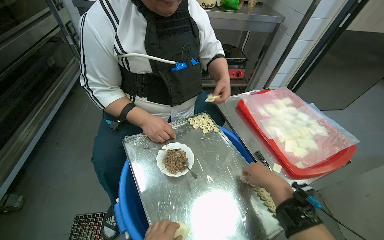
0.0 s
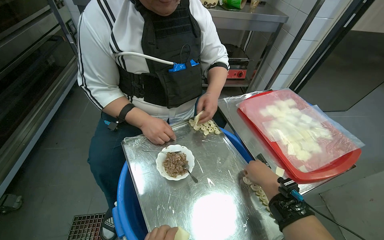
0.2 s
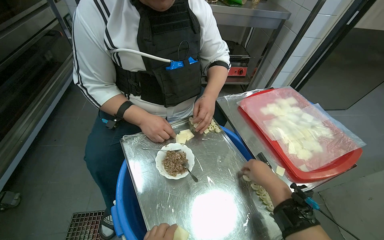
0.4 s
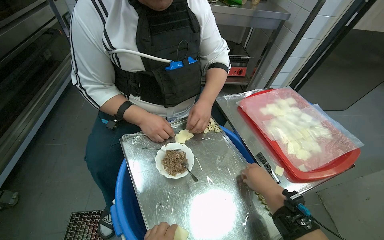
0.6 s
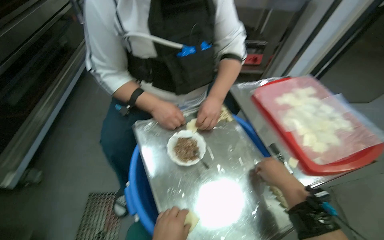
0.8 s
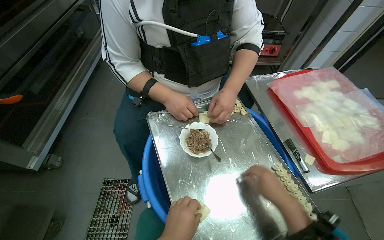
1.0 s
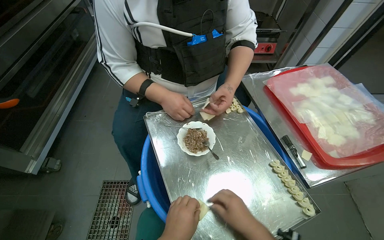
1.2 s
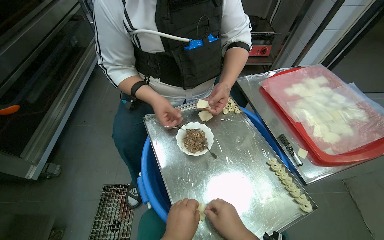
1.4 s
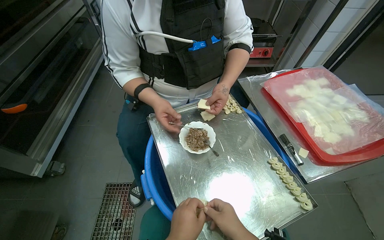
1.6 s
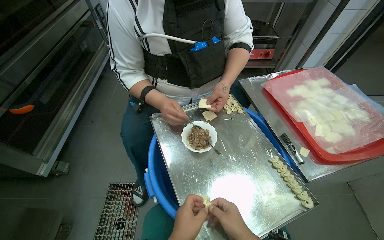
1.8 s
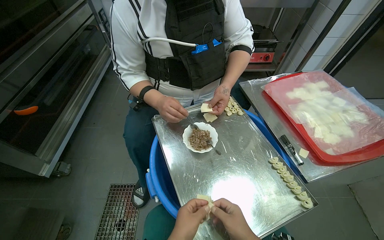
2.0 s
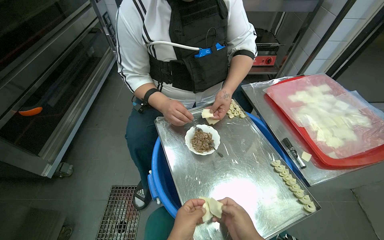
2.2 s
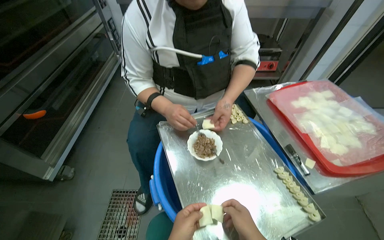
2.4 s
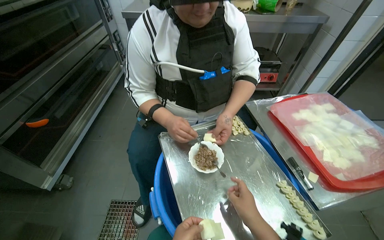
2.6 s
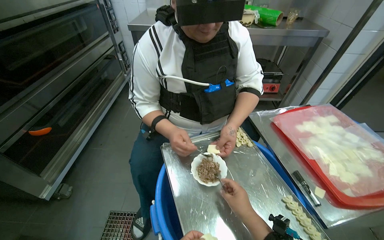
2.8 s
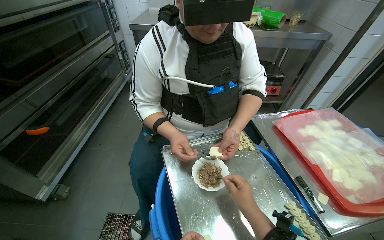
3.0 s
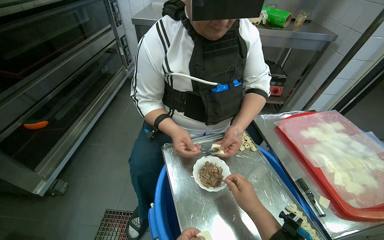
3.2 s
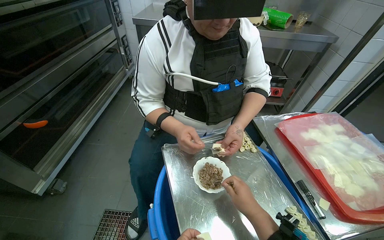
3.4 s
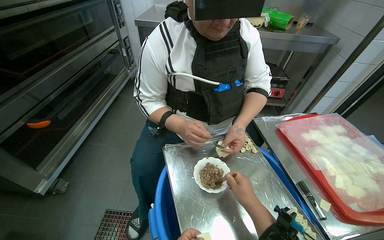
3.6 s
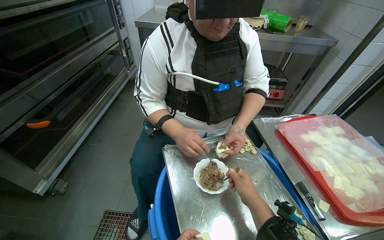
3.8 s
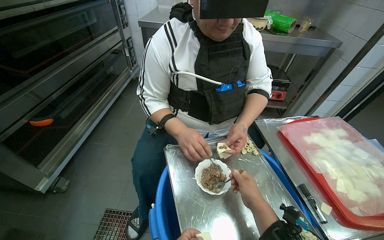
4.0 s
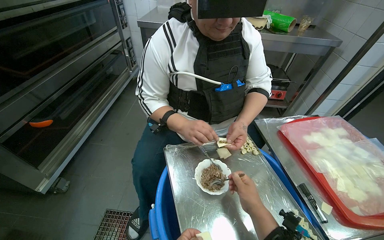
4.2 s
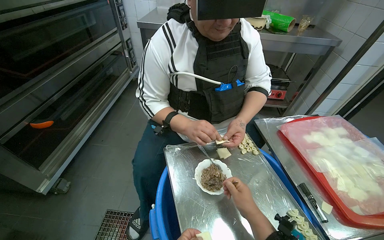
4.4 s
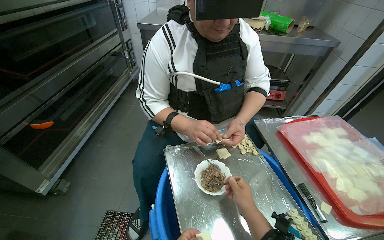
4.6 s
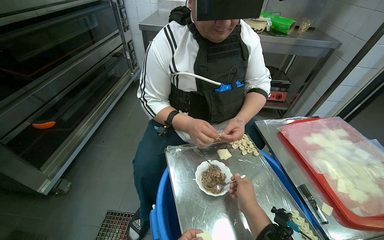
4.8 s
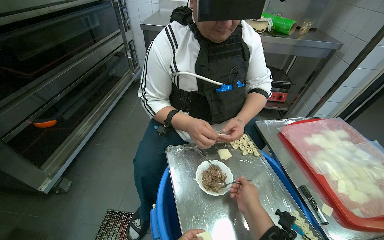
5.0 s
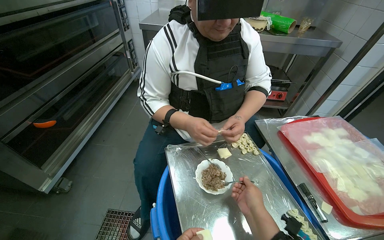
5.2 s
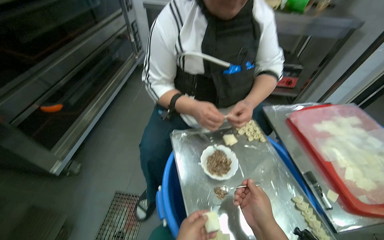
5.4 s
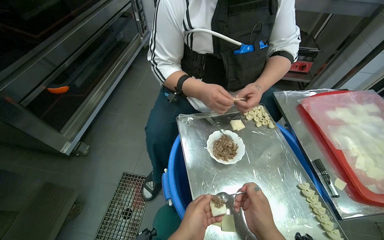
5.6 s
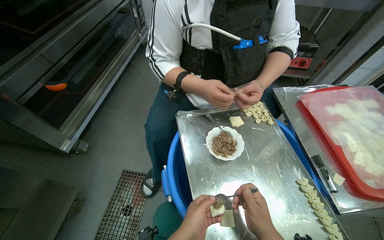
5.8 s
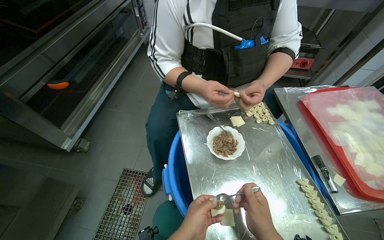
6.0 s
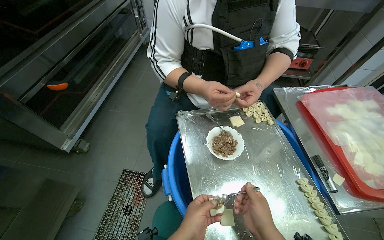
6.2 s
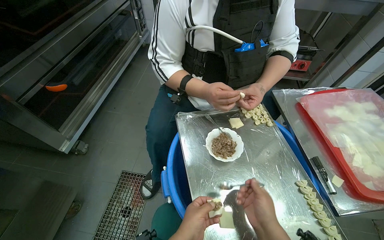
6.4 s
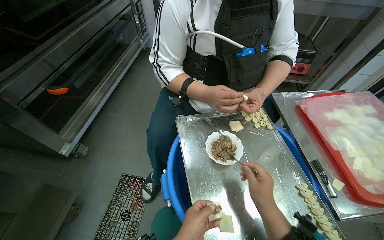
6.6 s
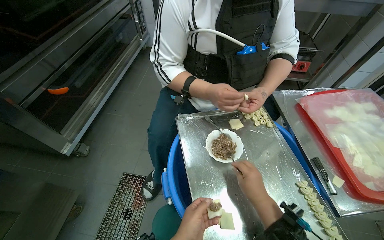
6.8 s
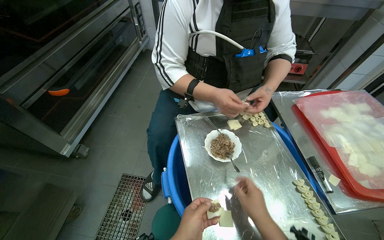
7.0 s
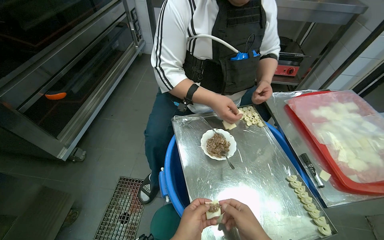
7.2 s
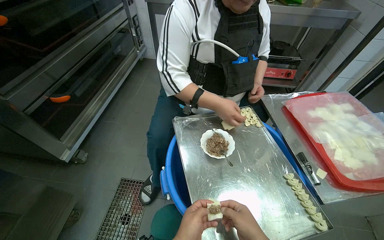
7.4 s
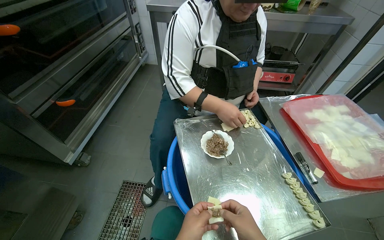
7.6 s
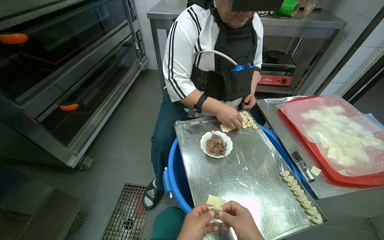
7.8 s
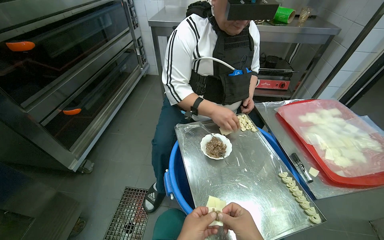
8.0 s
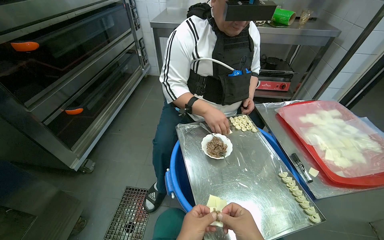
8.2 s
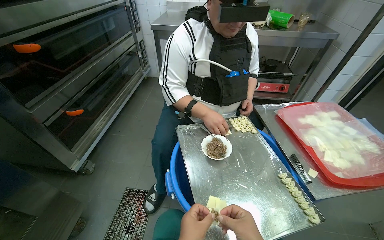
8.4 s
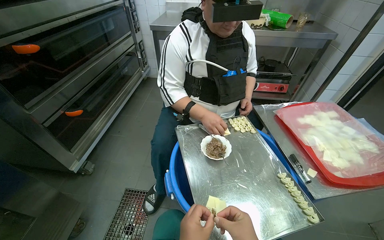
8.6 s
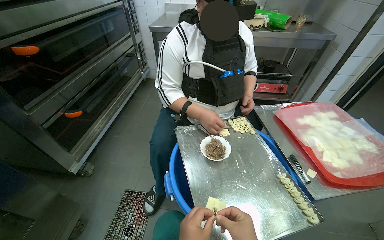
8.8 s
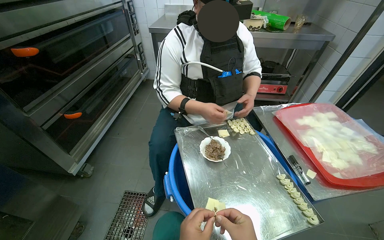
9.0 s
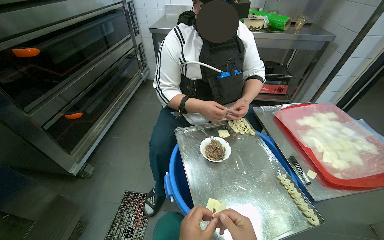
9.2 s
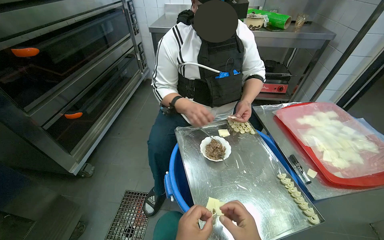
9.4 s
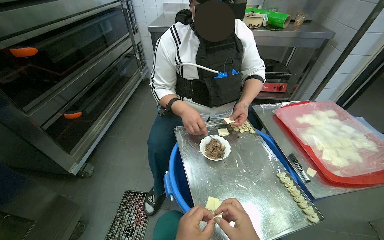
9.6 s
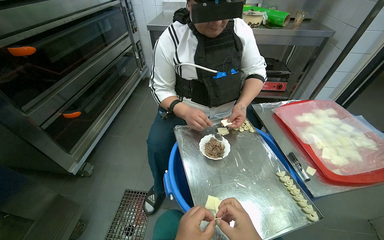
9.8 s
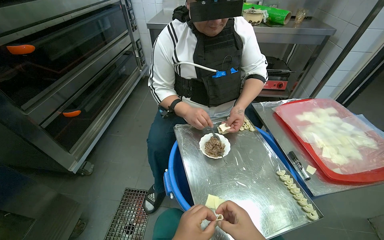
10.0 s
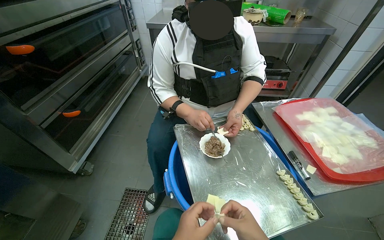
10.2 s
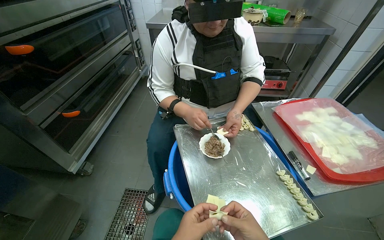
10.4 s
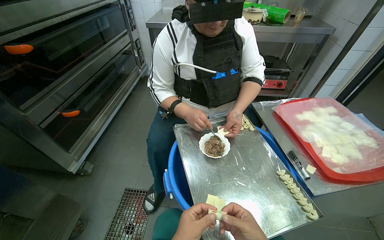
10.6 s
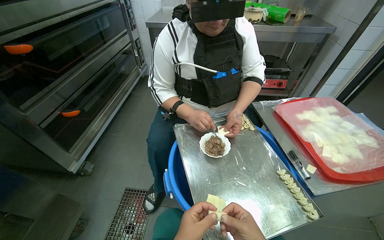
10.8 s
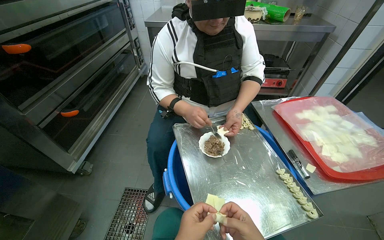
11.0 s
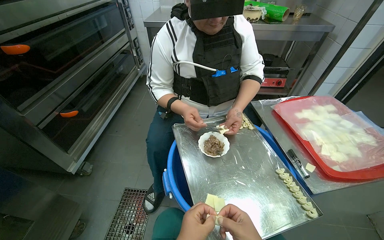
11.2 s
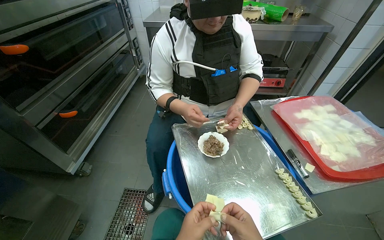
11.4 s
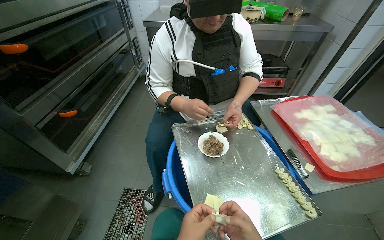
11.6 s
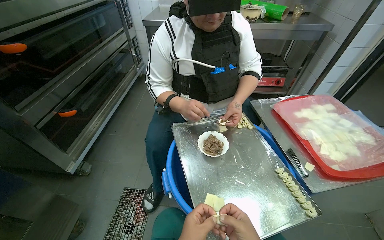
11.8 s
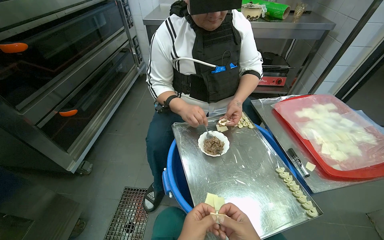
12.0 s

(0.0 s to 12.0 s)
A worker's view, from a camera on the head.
Job: preparing food.
The whole recording: Preparing dumplings with filling. The worker continues to prepare dumplings by adding filling to dough pieces and shaping them.
0.0 s - 1.6 s: The right hand heads to the left and down the picture, covering some 25 cm.

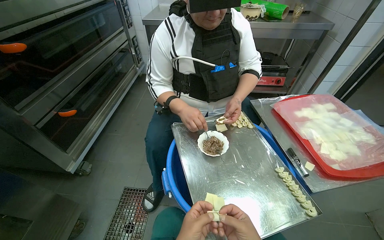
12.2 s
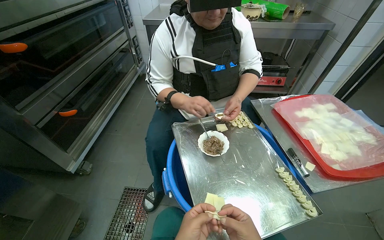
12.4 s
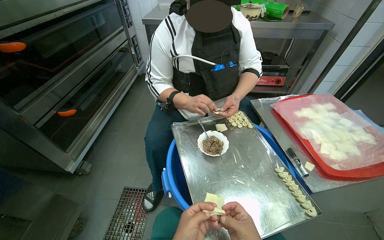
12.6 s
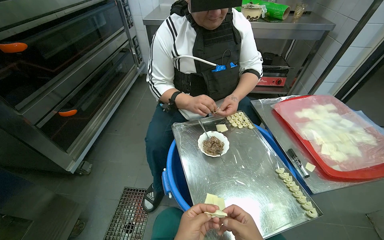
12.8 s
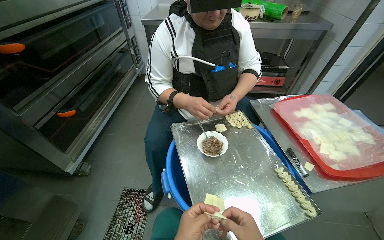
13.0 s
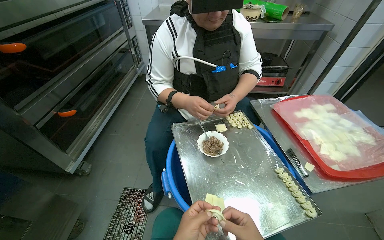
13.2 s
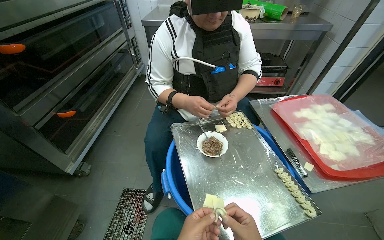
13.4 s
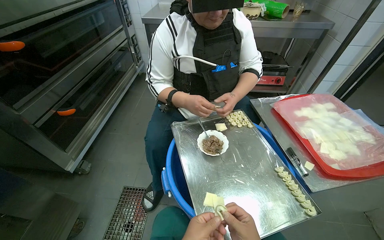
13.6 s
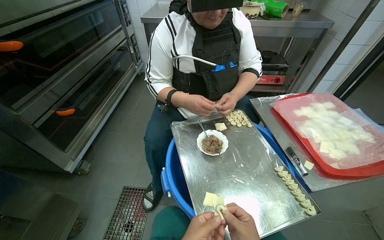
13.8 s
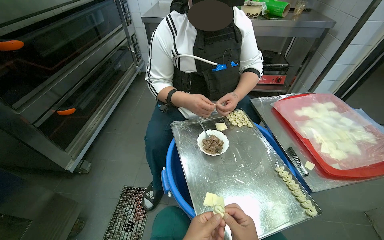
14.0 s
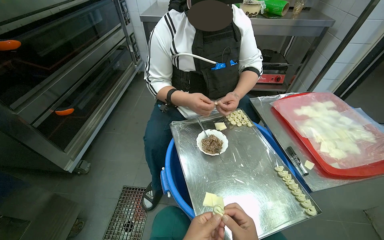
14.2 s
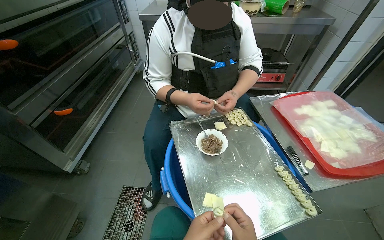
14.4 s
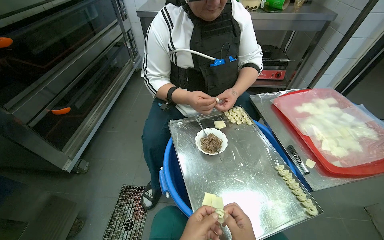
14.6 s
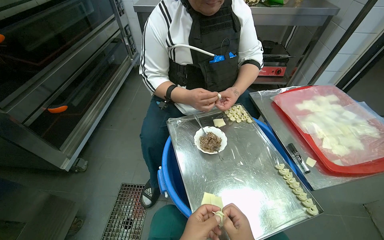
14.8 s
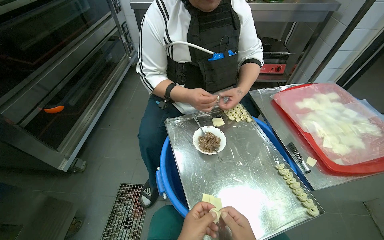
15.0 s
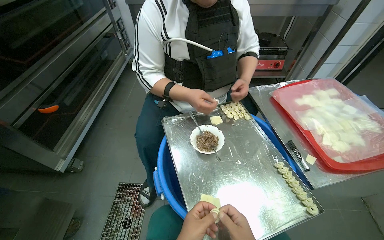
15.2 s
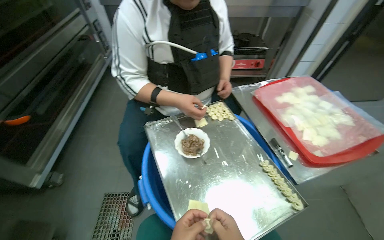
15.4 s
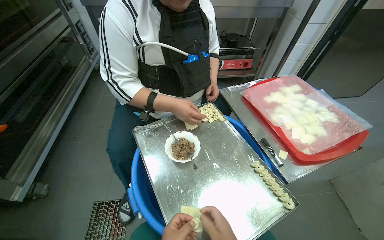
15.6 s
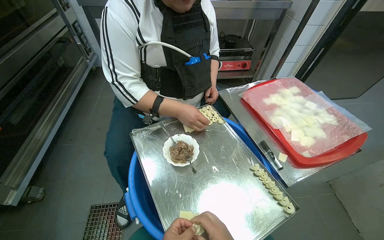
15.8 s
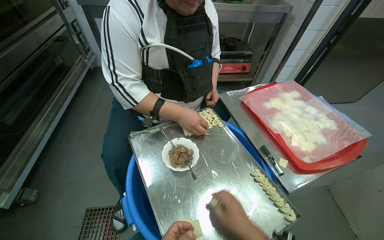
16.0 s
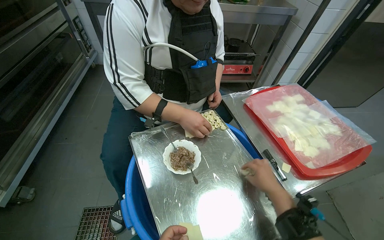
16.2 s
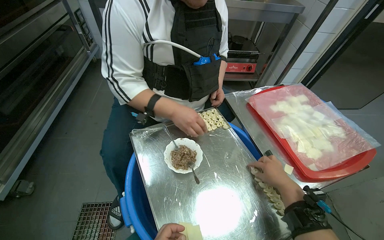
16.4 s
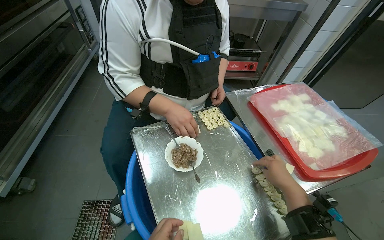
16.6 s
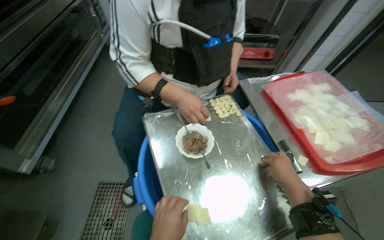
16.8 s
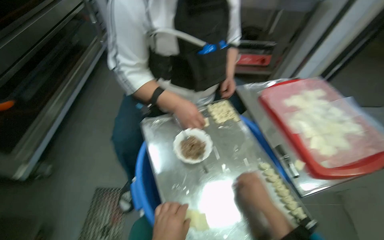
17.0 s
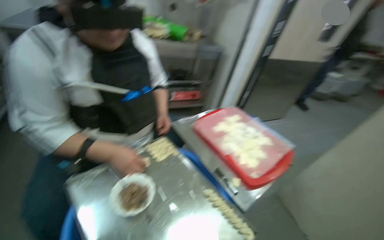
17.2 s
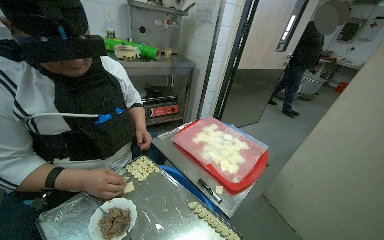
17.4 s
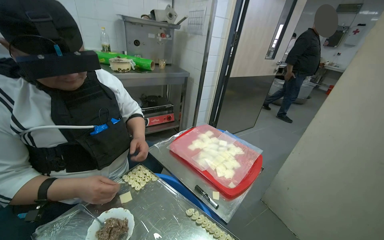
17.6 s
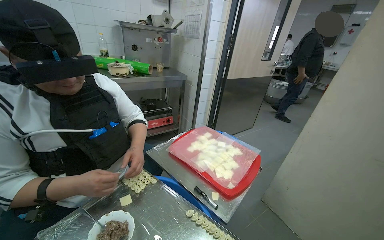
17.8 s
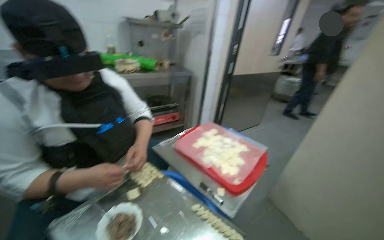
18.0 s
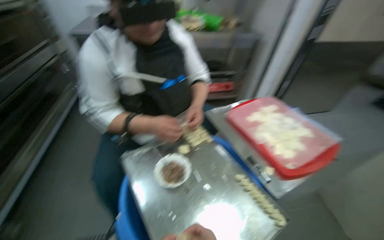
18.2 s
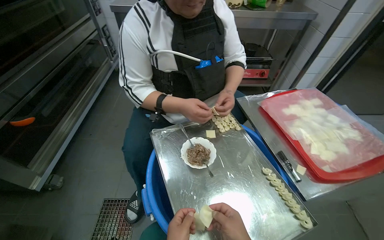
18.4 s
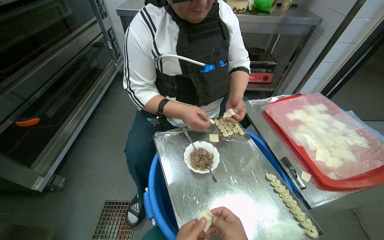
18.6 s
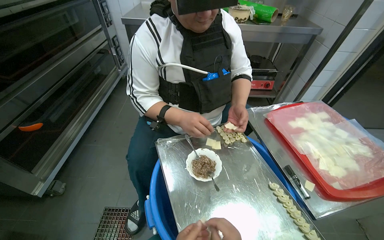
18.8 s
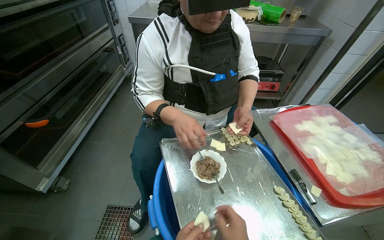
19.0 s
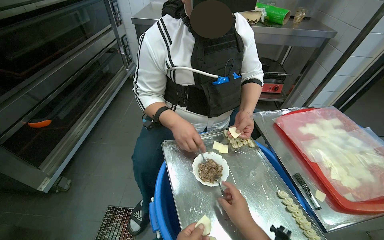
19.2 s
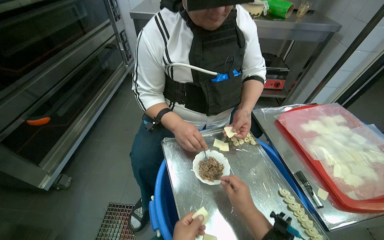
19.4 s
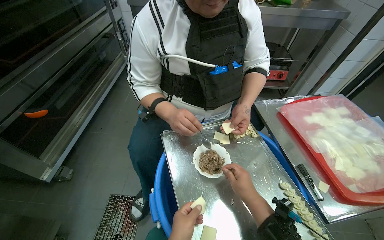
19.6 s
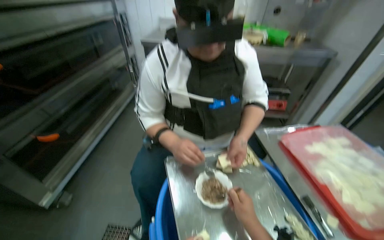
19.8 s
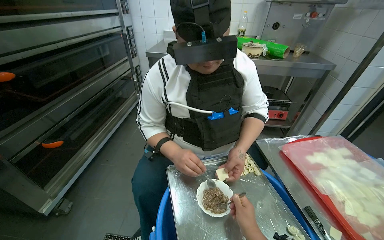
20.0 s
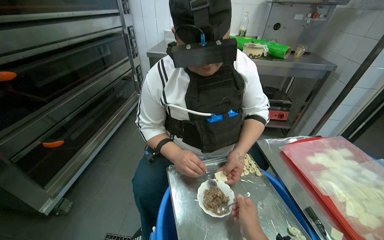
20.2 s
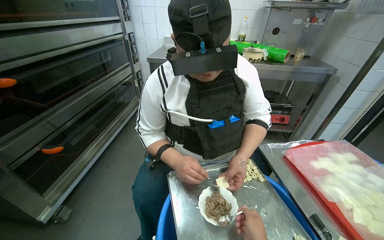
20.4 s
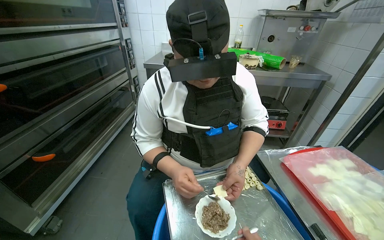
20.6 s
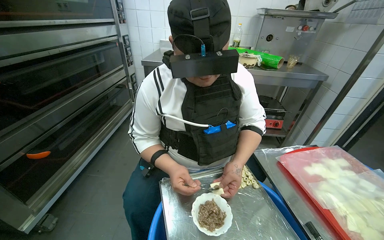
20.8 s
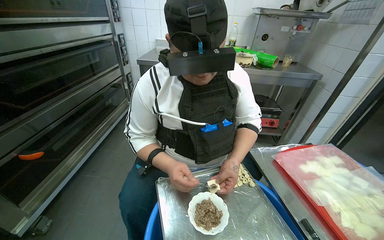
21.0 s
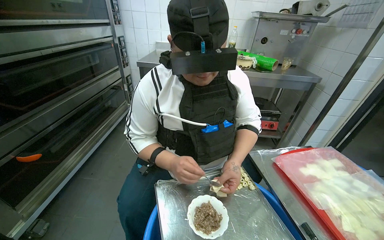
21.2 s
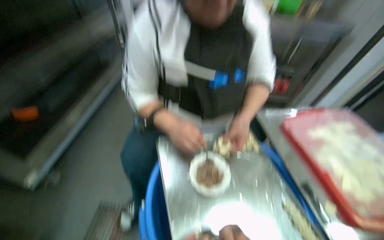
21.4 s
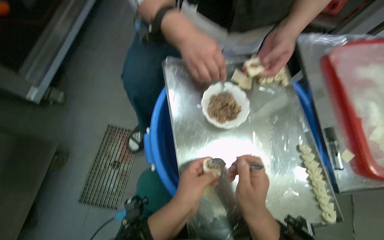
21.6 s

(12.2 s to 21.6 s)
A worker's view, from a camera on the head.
Job: preparing food.
The whole recording: Preparing dumplings with filling. The worker continues to prepare dumplings by adding filling to dough pieces and shaping them.
18.4 s - 20.0 s: The view tilts roughly 10 degrees upward.
20.0 s - 21.6 s: The view tilts approximately 40 degrees downward.
